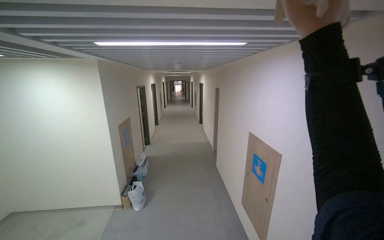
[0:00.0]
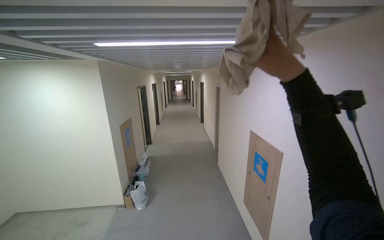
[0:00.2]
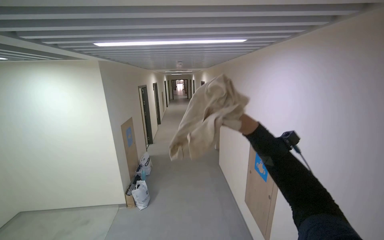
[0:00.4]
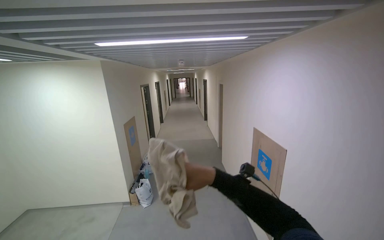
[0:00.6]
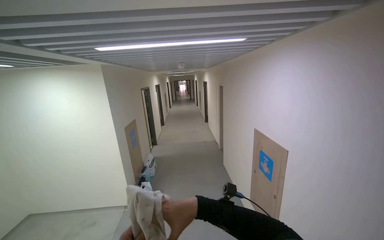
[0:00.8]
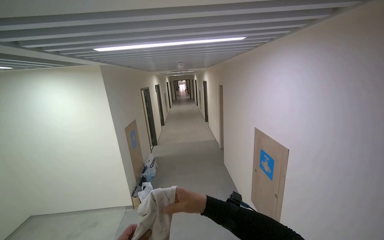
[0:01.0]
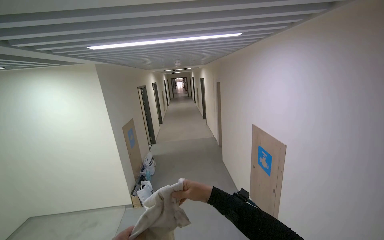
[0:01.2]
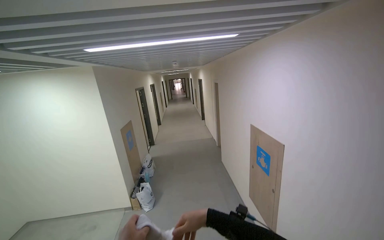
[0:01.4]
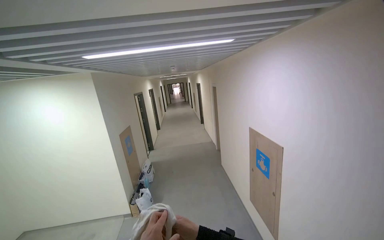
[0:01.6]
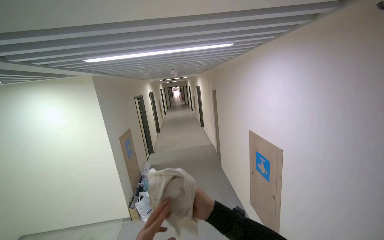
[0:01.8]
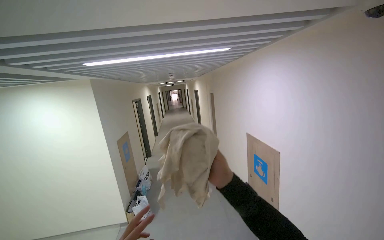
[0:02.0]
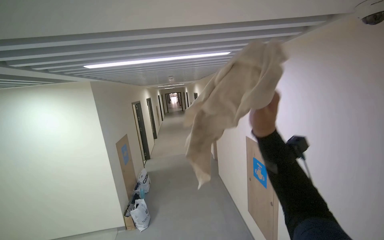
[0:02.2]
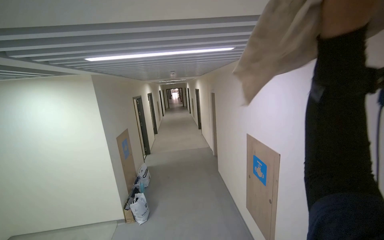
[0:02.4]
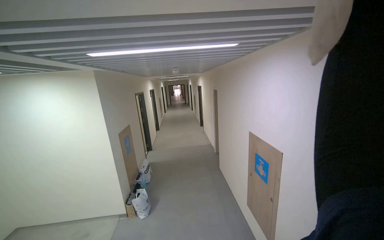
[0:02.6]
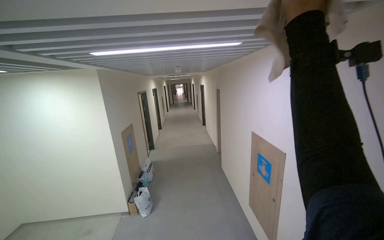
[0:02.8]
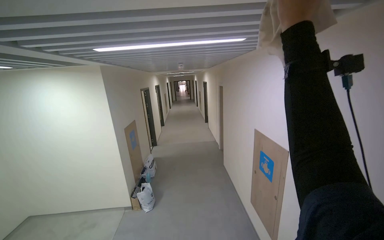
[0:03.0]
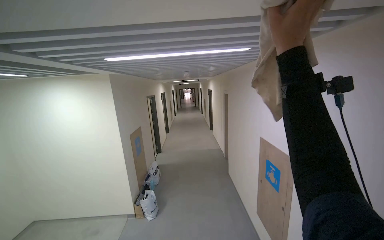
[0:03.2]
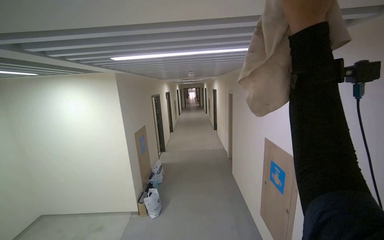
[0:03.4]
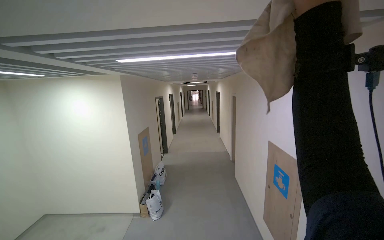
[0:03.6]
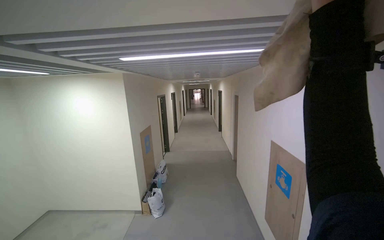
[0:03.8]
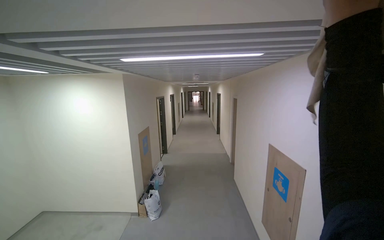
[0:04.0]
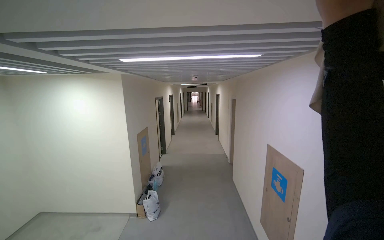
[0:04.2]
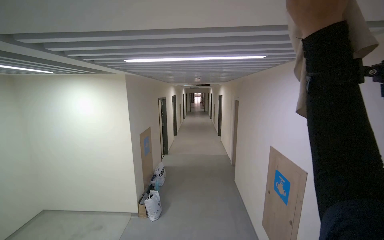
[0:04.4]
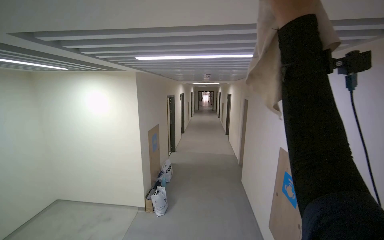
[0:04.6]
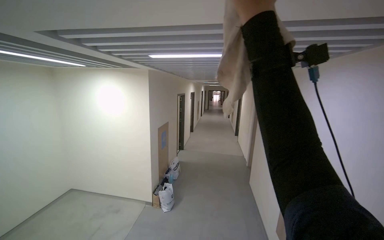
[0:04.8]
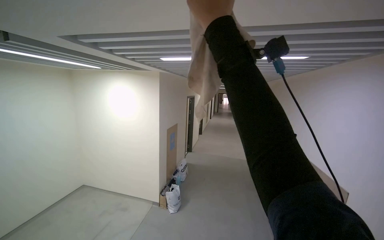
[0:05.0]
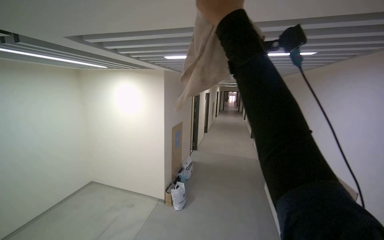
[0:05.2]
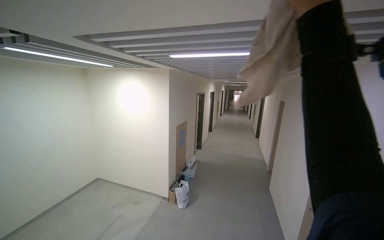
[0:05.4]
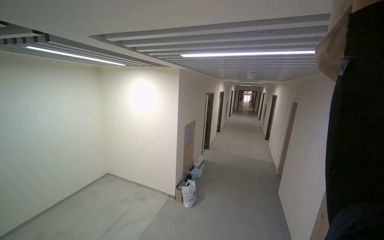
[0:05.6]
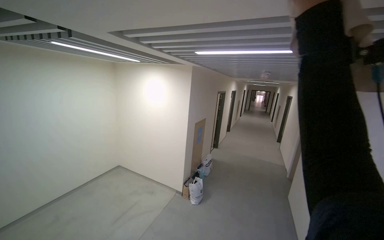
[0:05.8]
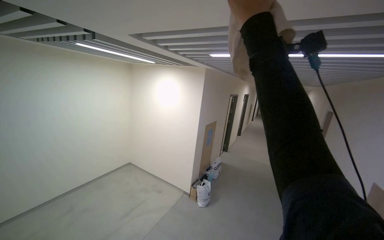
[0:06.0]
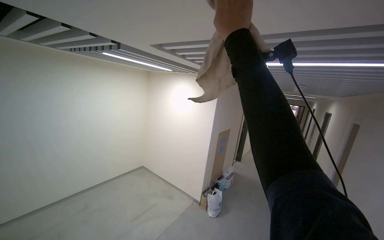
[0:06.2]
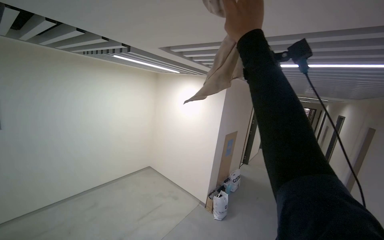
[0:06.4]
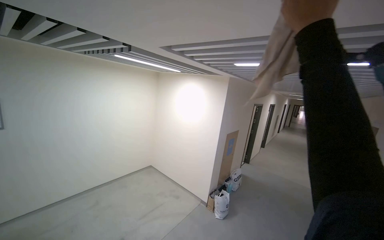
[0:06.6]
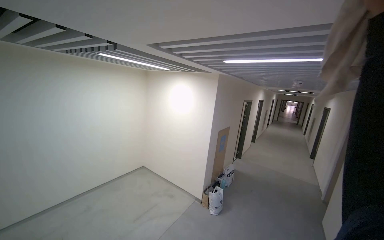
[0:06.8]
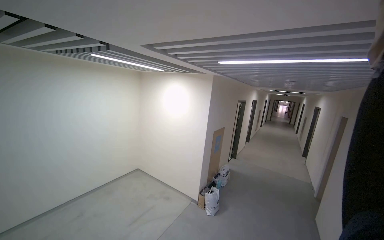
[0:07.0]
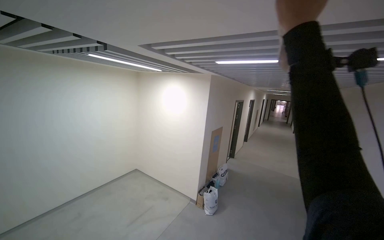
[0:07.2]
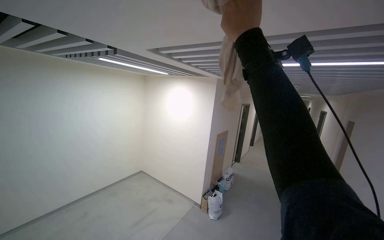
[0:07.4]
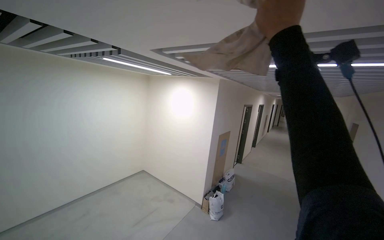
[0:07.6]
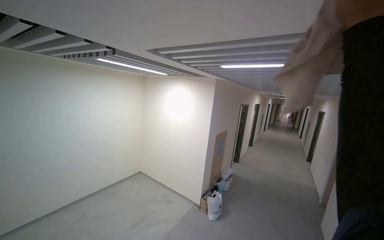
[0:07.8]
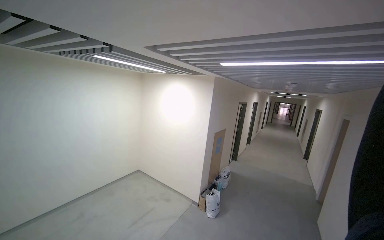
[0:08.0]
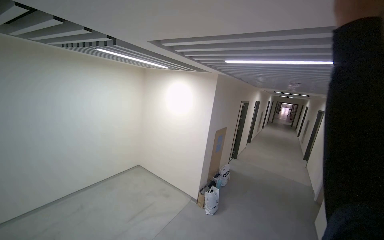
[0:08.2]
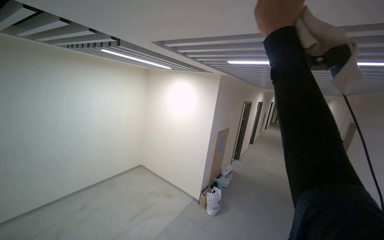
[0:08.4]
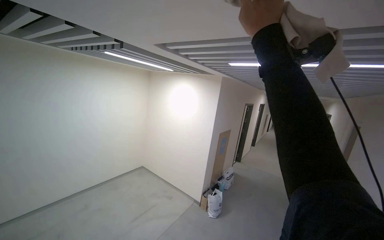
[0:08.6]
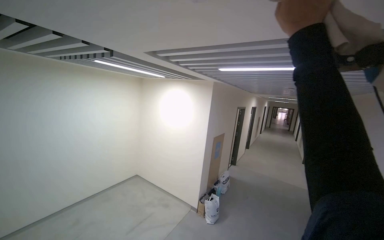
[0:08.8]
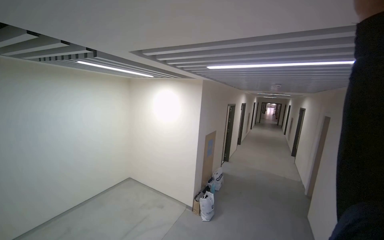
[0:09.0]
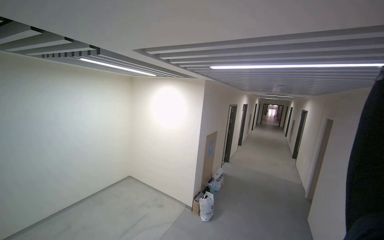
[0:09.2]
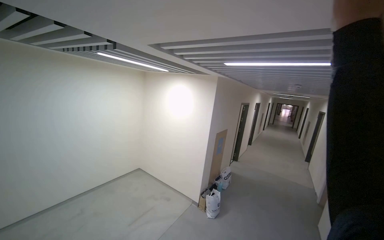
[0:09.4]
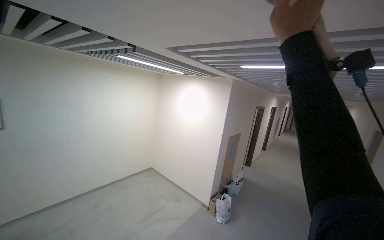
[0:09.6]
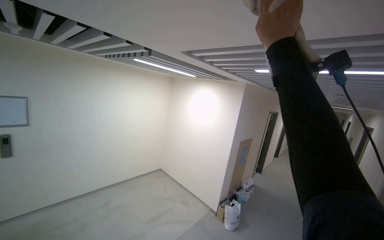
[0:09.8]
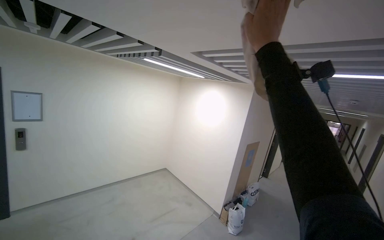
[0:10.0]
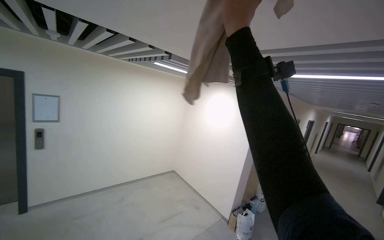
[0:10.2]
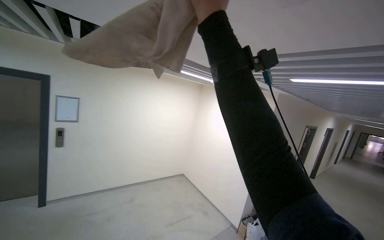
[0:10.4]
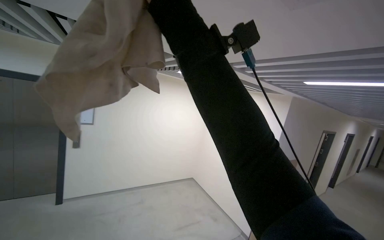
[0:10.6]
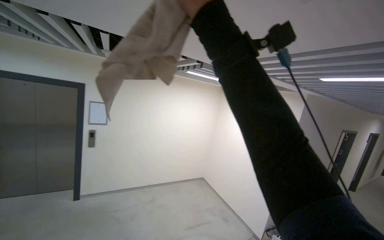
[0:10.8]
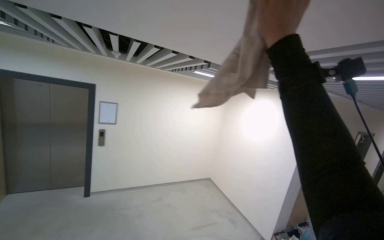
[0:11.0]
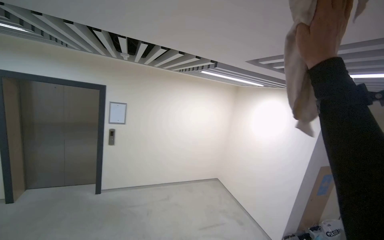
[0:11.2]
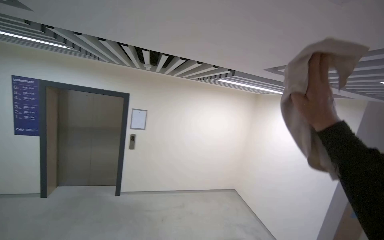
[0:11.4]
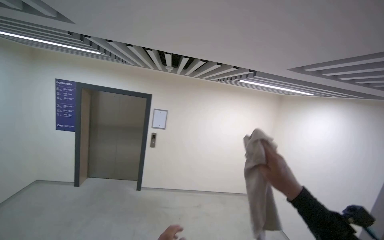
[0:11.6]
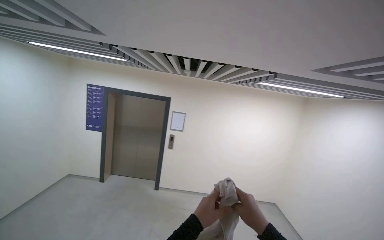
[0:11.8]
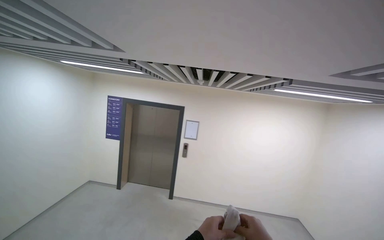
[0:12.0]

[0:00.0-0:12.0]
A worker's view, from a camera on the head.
Job: wiping surfaces.
The whole recording: Wiping ceiling vents. The worker wipes the ceiling vents with a cloth.
0:00.0 to 0:01.6: The right hand moves down the picture and farther from the camera, roughly 60 cm.
0:03.0 to 0:04.4: The right hand travels nearer to the camera by about 10 cm.
0:04.4 to 0:06.0: The head turns to the left by about 30 degrees. The right hand is displaced to the left and farther from the camera by approximately 35 cm.
0:09.0 to 0:10.4: The wearer looks some 25 degrees further to the left.
0:10.4 to 0:12.0: The camera is aimed approximately 40 degrees further to the left.

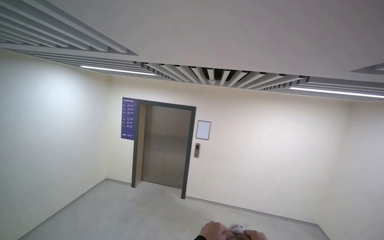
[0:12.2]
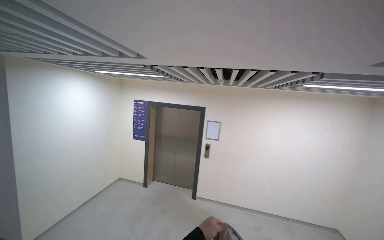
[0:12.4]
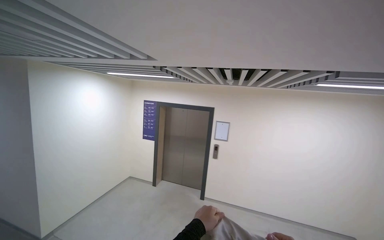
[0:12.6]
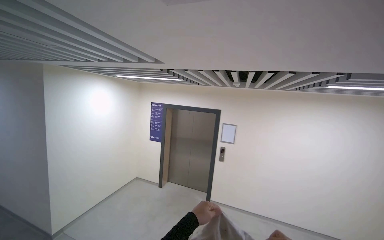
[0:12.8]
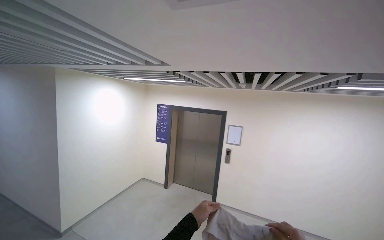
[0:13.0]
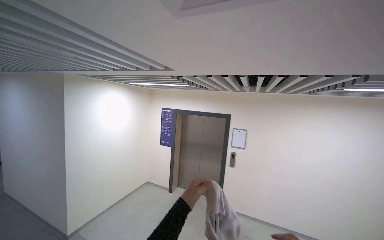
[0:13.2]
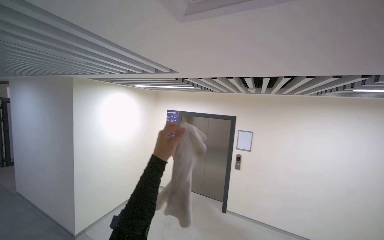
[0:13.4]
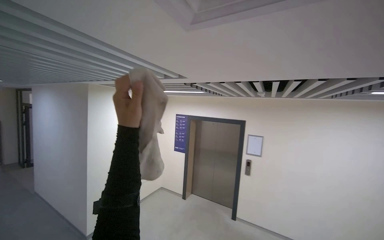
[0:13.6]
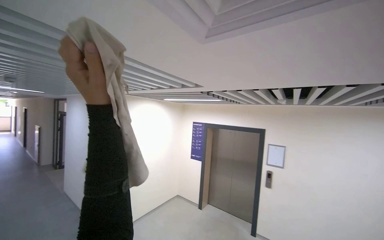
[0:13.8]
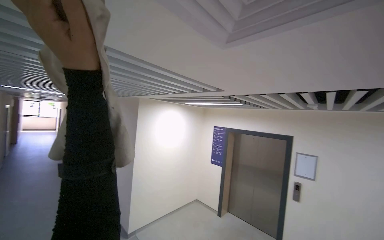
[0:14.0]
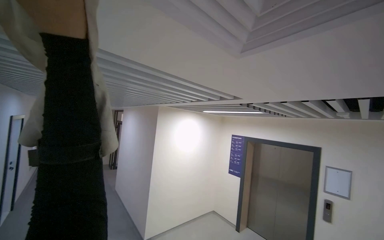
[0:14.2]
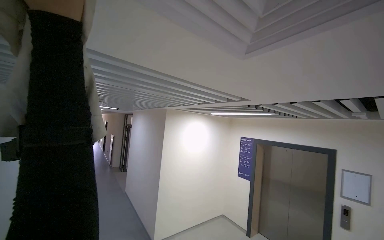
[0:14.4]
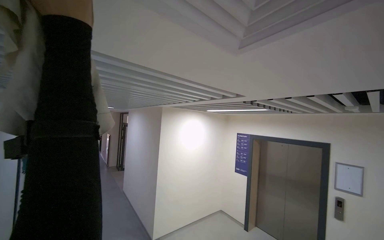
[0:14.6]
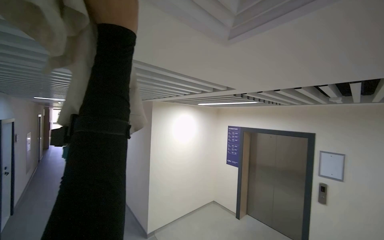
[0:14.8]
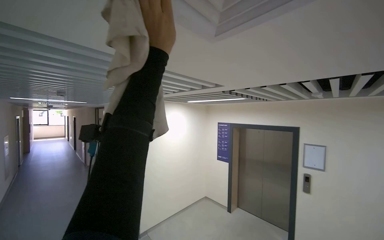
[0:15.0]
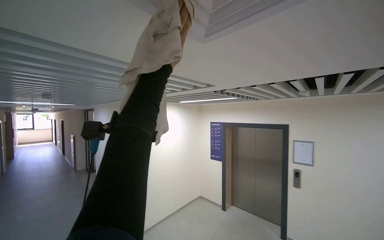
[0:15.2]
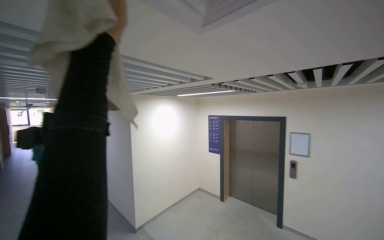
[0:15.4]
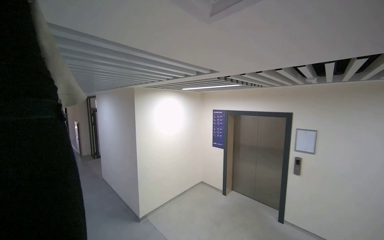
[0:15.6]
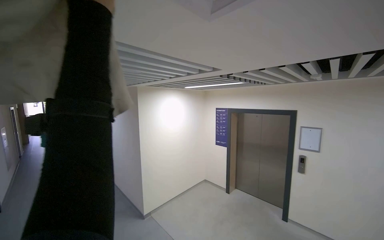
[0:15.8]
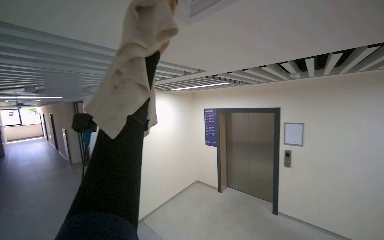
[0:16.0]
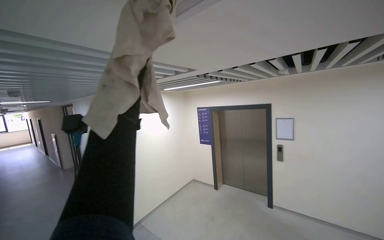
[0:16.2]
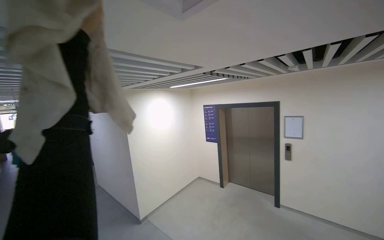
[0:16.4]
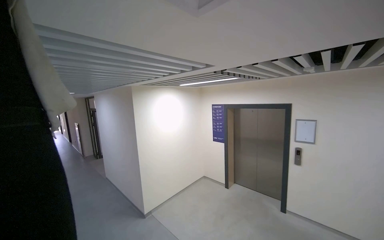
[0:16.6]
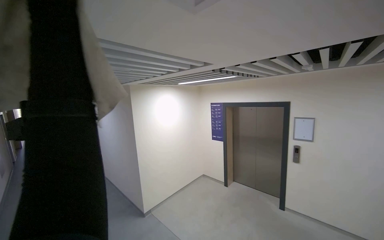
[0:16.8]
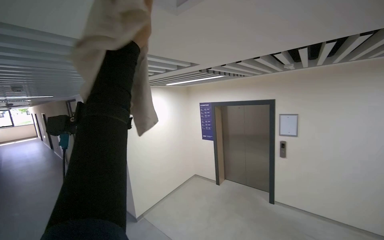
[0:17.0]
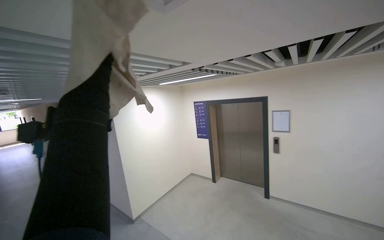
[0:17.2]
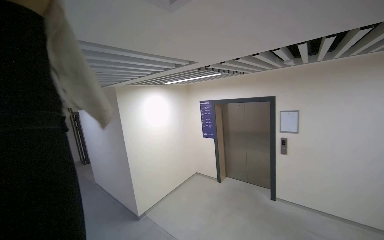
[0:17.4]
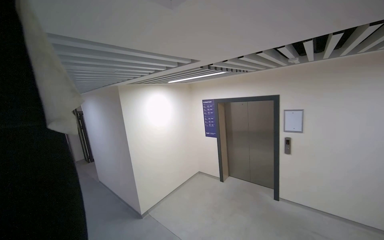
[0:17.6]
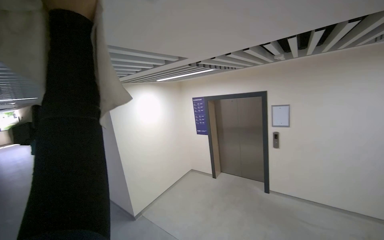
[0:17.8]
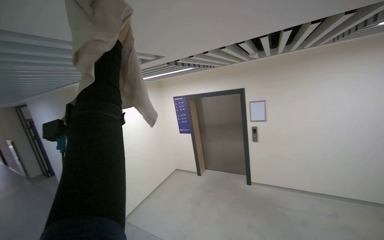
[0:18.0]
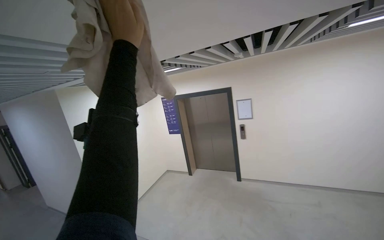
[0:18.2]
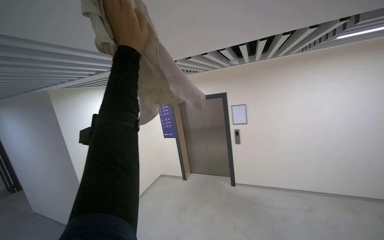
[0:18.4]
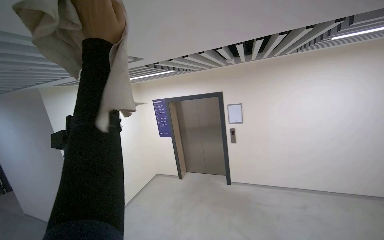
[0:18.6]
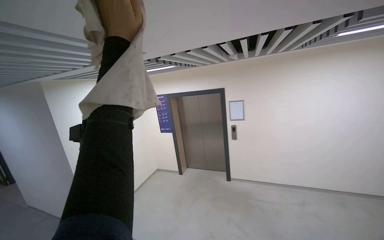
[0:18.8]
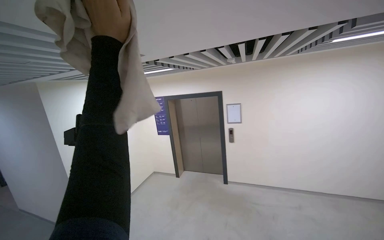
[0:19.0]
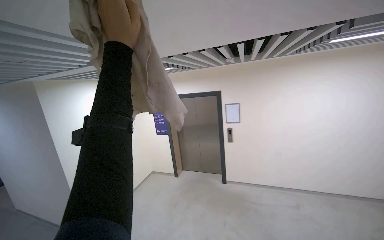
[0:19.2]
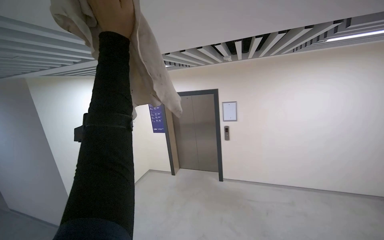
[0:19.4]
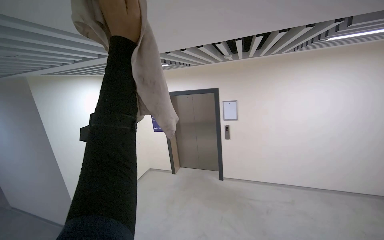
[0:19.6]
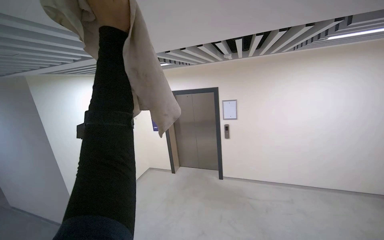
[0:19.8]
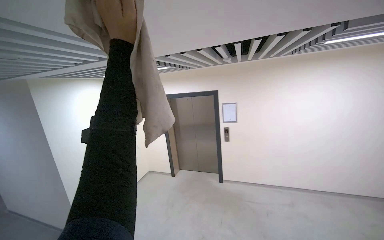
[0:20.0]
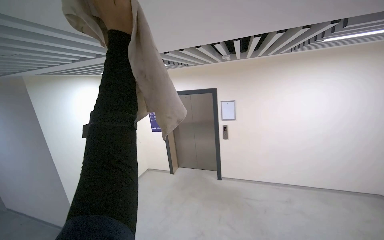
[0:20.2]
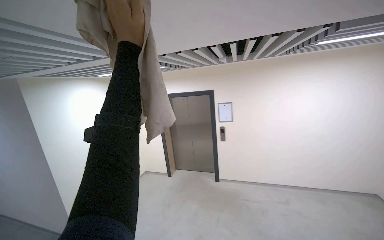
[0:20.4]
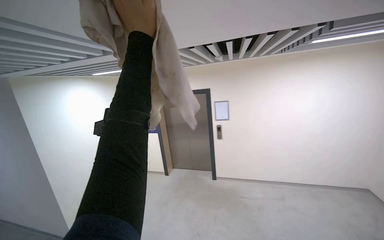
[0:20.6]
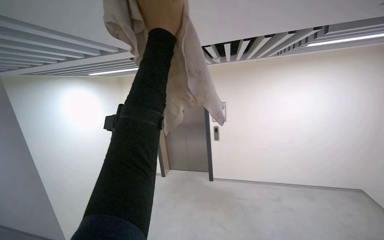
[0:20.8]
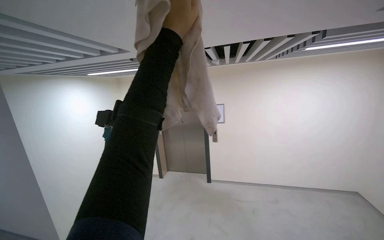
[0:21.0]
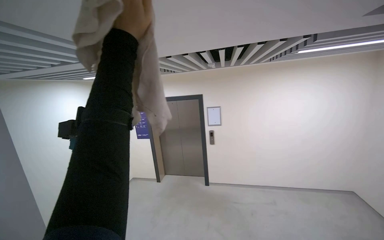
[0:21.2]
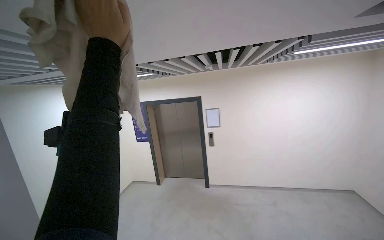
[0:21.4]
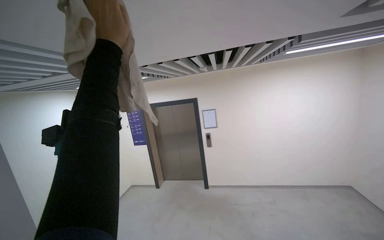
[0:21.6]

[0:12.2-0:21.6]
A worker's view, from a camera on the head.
Job: wiping surfaces.
The whole recording: Wiping ceiling vents. The worker wipes the ceiling vents with a cloth.
0:12.2 to 0:13.8: The camera sweeps to the left, by some 25 degrees.
